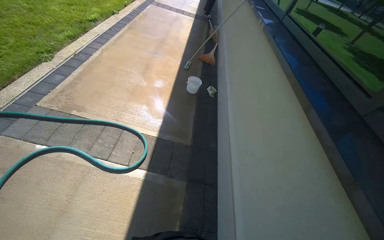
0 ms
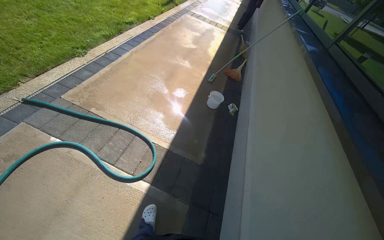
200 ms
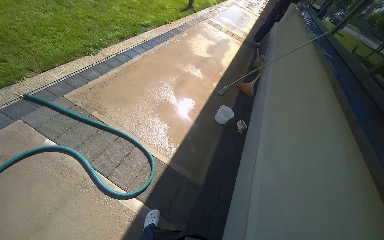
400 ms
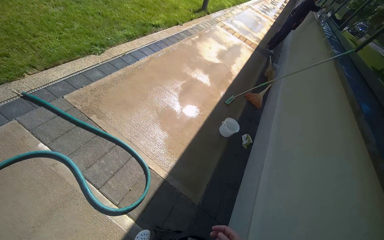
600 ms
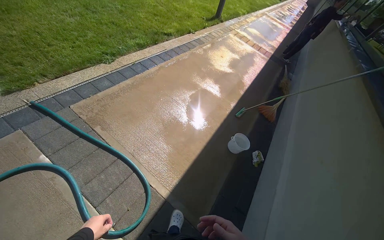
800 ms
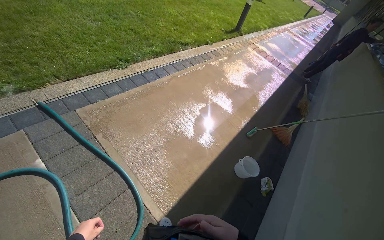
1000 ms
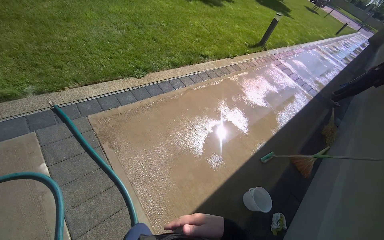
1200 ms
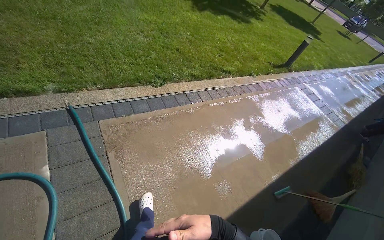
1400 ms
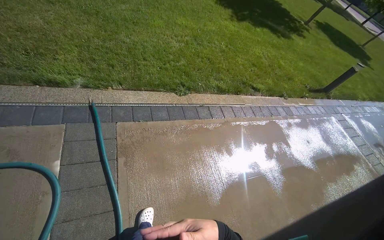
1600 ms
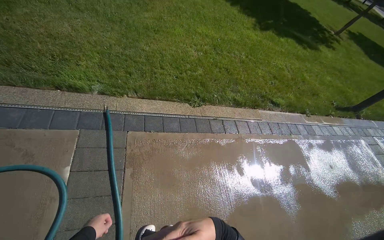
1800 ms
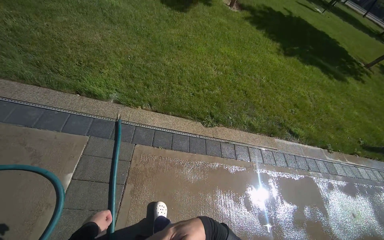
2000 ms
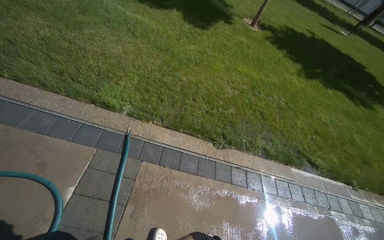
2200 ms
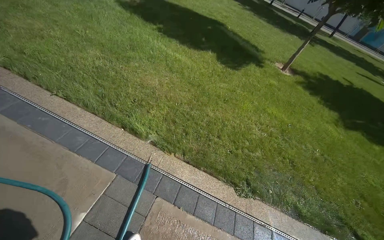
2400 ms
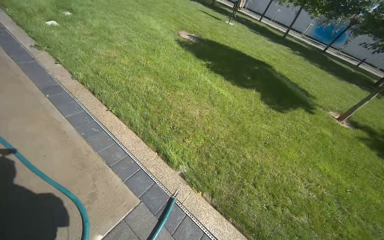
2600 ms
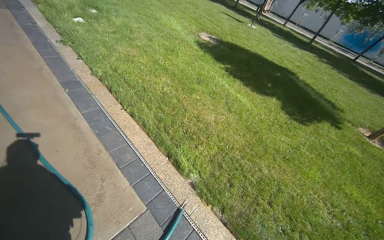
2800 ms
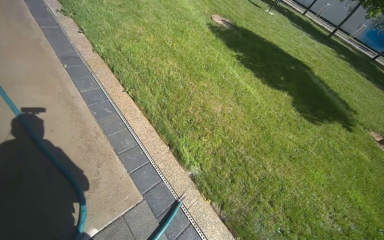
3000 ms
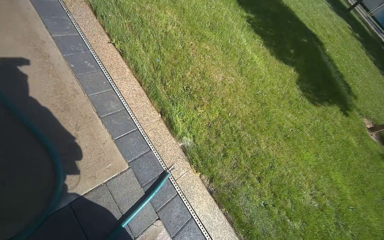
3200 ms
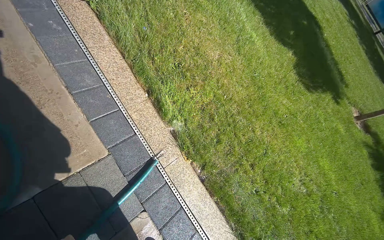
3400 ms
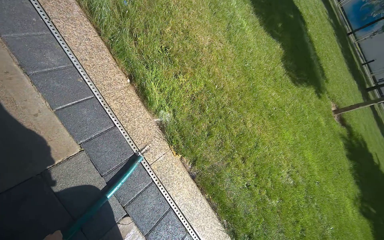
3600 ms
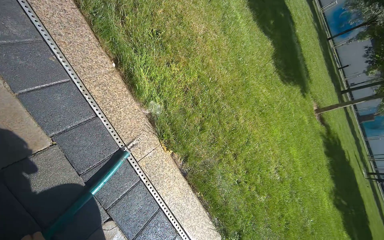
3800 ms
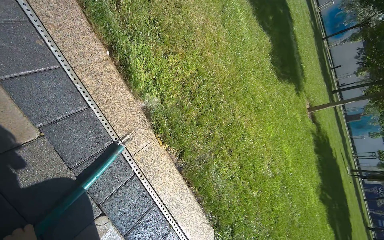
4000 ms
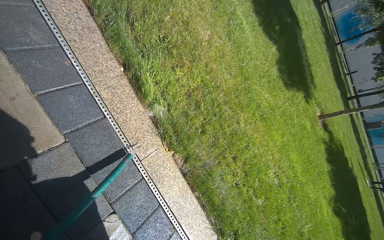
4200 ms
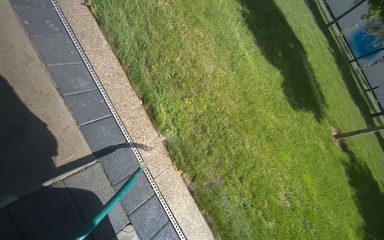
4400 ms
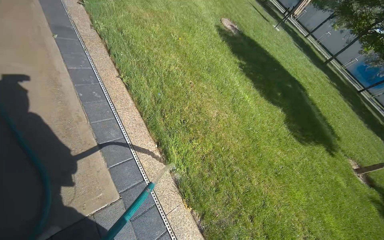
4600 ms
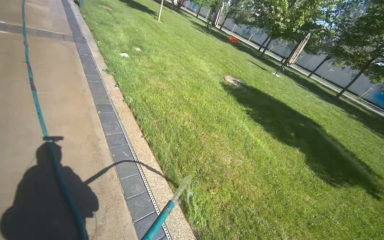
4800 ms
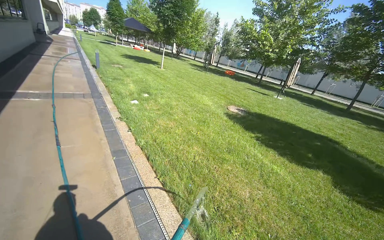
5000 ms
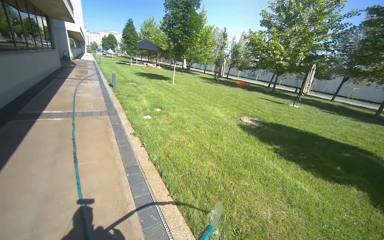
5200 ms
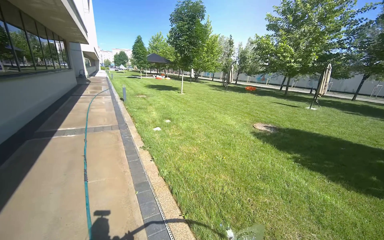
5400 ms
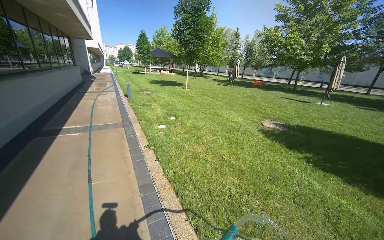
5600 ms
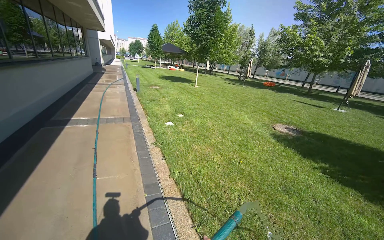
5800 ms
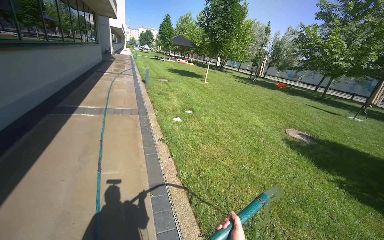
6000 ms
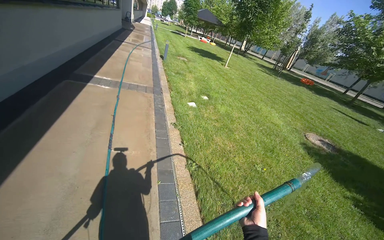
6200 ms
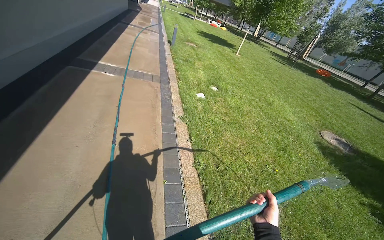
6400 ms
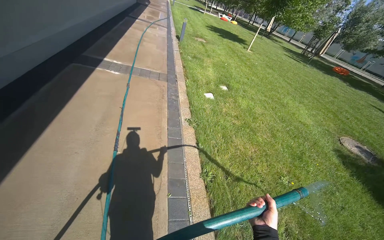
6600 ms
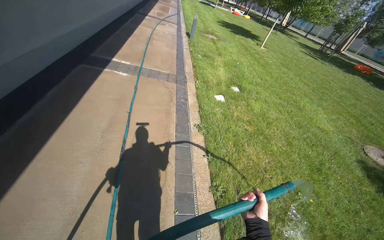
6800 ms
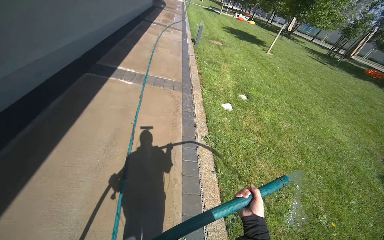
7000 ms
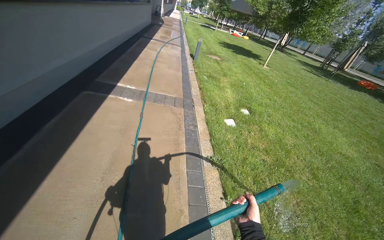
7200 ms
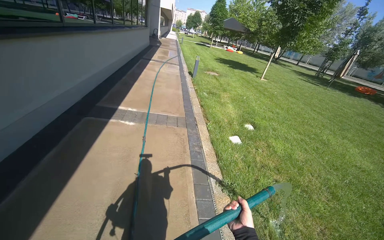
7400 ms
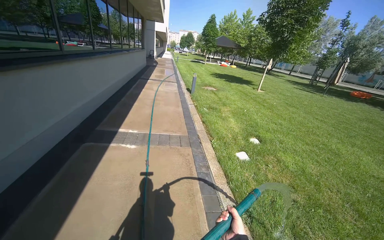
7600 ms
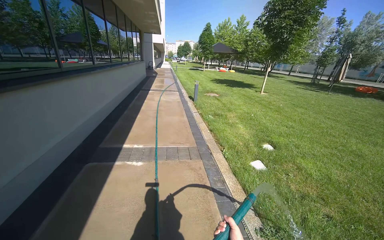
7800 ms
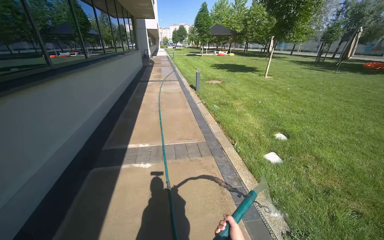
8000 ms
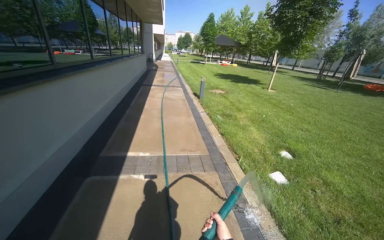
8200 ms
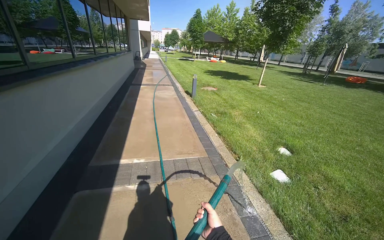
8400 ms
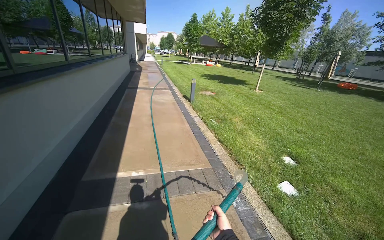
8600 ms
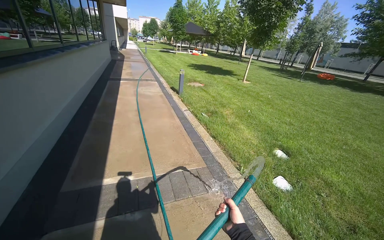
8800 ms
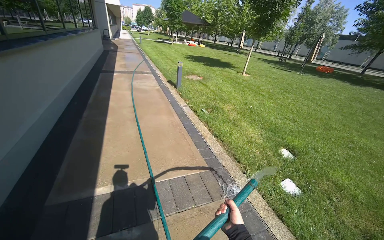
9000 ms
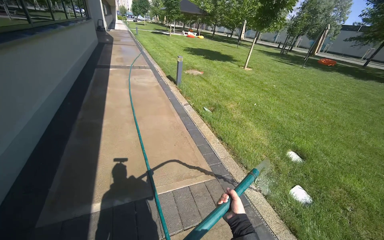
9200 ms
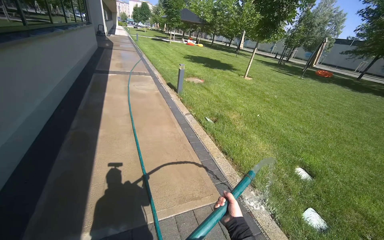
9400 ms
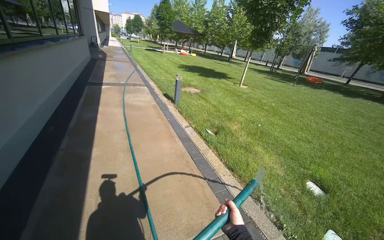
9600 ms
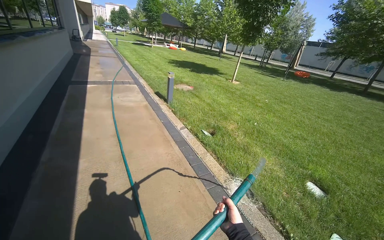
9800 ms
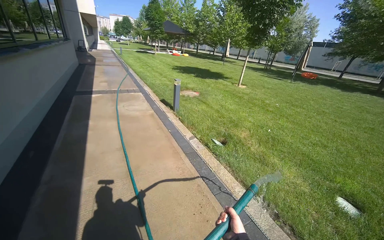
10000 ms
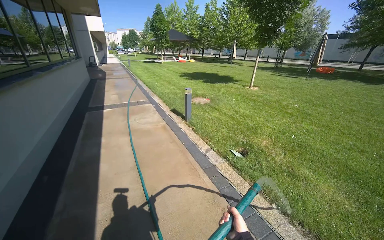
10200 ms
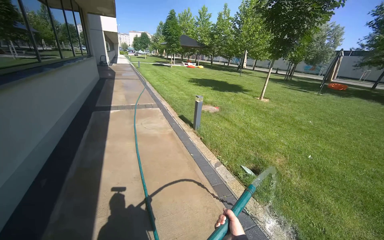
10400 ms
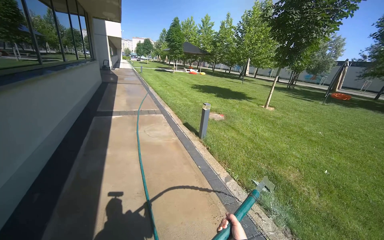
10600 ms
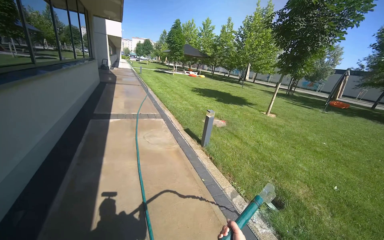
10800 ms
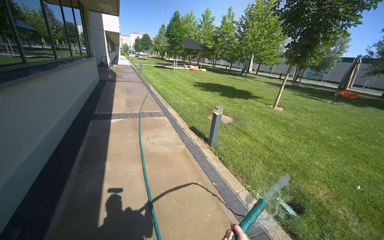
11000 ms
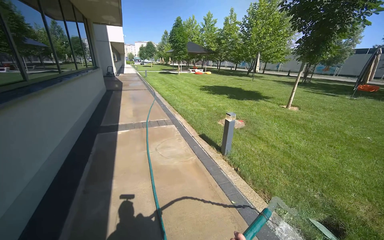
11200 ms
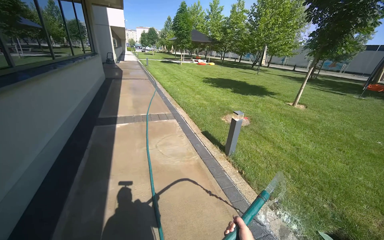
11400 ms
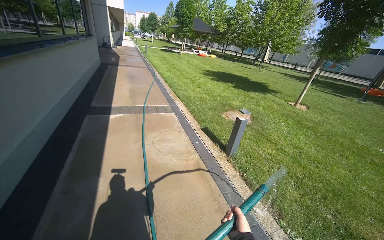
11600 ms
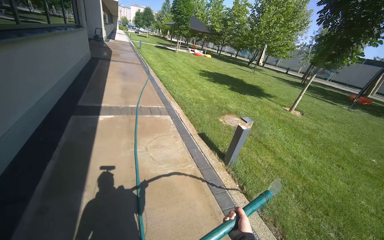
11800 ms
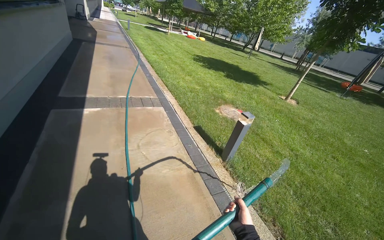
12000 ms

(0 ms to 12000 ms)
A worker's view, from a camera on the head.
Job: sweeping floor.
The whole recording: Rinsing concrete ground. The worker sprays water from a hose onto the concrete ground.
0 ms - 1600 ms: The wearer moves some 1 m. The wearer's head swings about 65 degrees to the left. The view tilts approximately 15 degrees upward.
1600 ms - 3000 ms: The camera is carried approximately 70 cm. The head turns to the left by about 60 degrees. The wearer looks roughly 25 degrees further upward.
3000 ms - 4400 ms: The wearer looks approximately 15 degrees further downward.
4400 ms - 6000 ms: The head travels some 80 cm. The camera is aimed some 30 degrees further to the left. The view tips upward by roughly 45 degrees.
6000 ms - 7600 ms: The camera travels approximately 1.5 m.
7600 ms - 9000 ms: The head travels about 1.5 m.
9000 ms - 10400 ms: The camera is carried about 1.5 m.

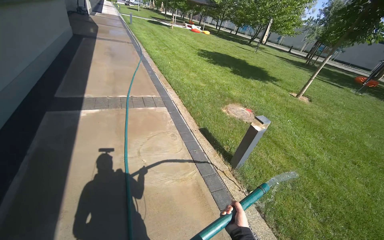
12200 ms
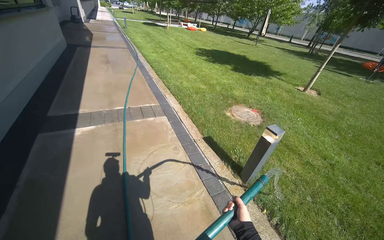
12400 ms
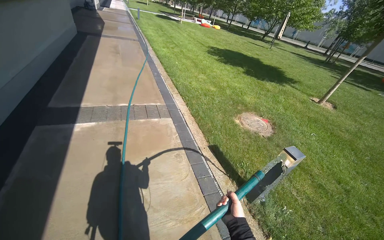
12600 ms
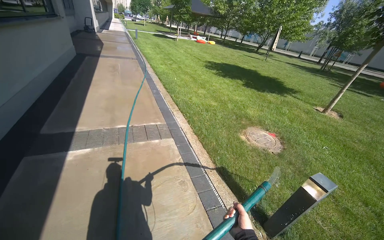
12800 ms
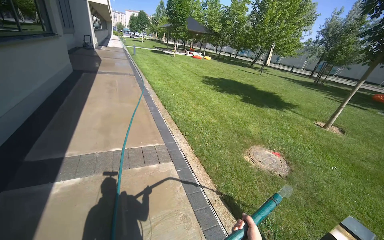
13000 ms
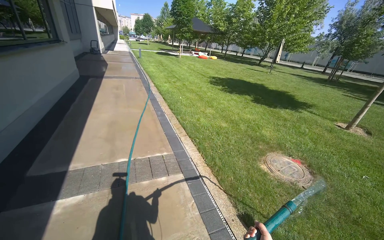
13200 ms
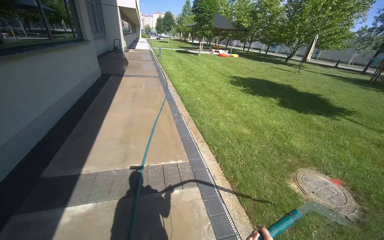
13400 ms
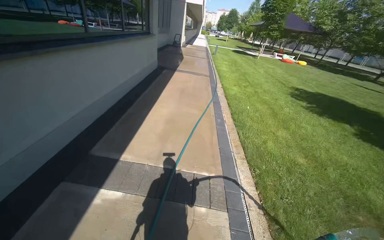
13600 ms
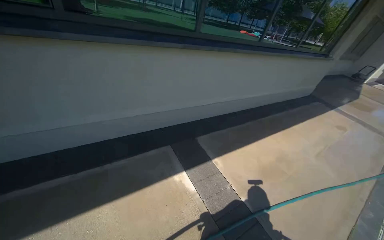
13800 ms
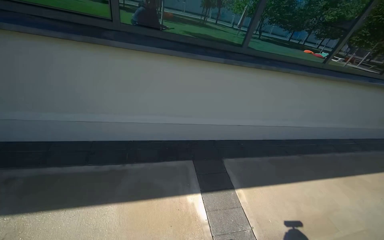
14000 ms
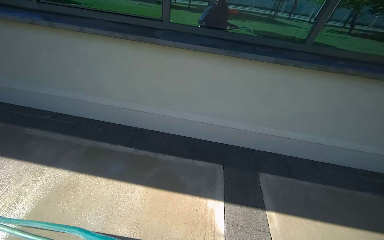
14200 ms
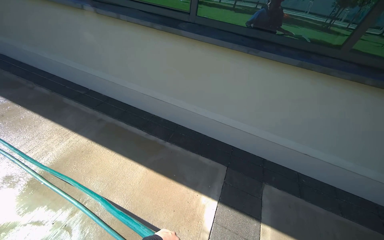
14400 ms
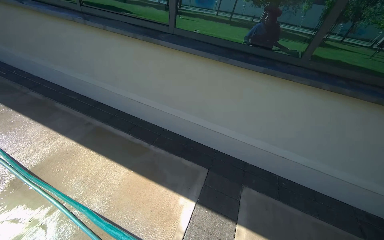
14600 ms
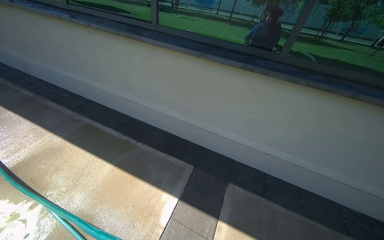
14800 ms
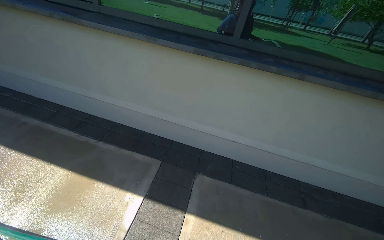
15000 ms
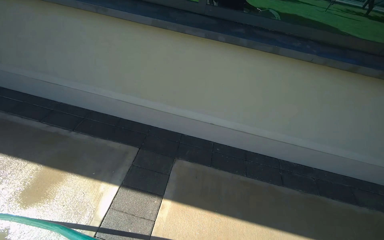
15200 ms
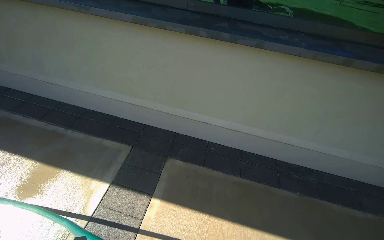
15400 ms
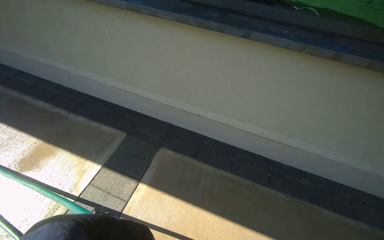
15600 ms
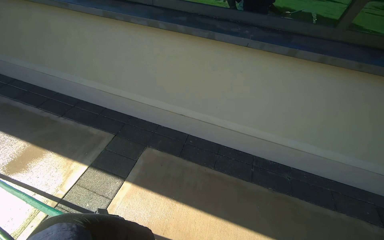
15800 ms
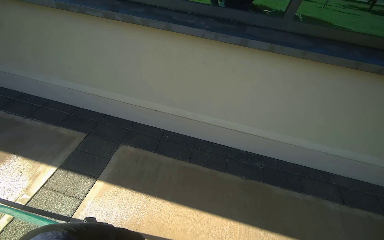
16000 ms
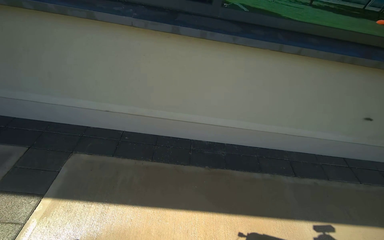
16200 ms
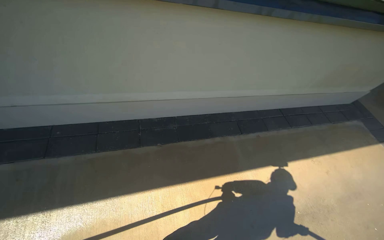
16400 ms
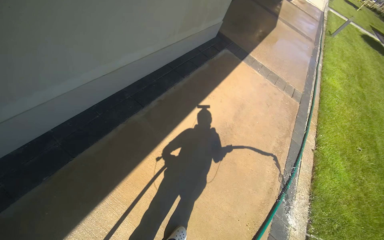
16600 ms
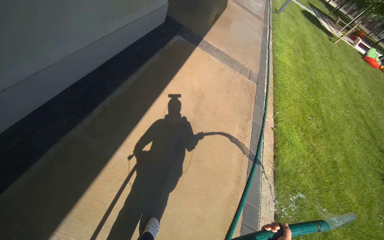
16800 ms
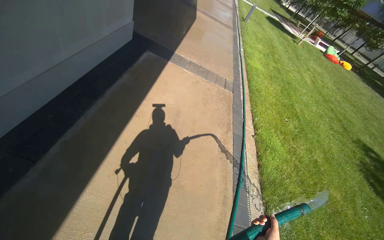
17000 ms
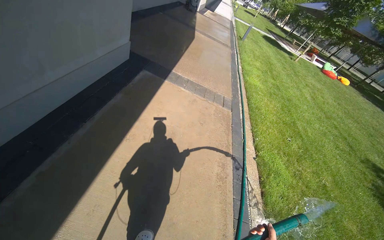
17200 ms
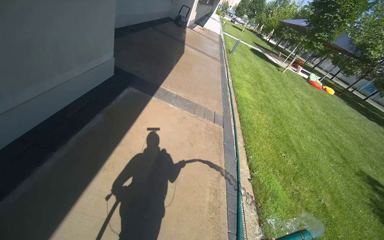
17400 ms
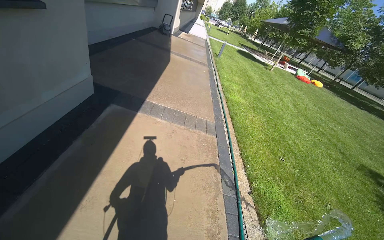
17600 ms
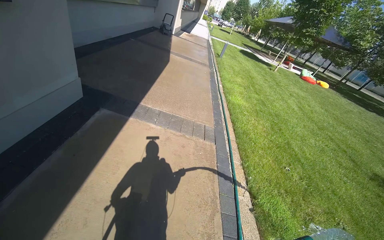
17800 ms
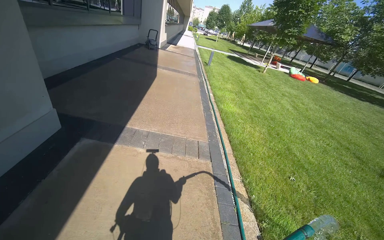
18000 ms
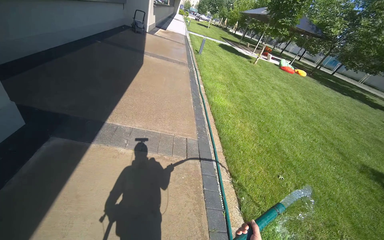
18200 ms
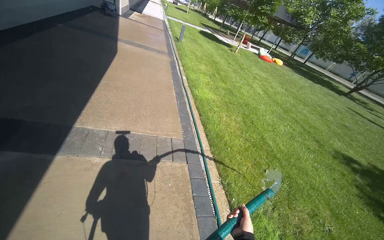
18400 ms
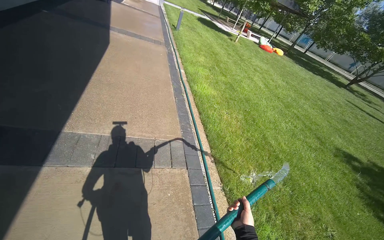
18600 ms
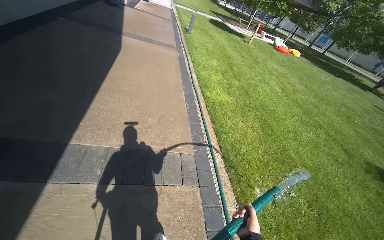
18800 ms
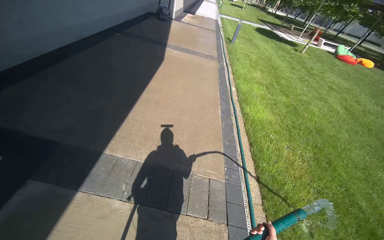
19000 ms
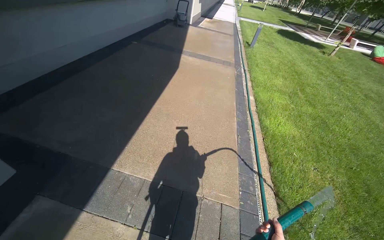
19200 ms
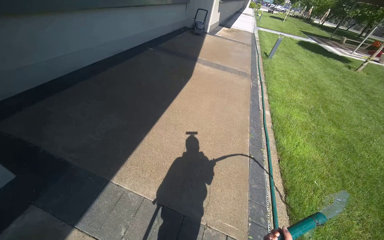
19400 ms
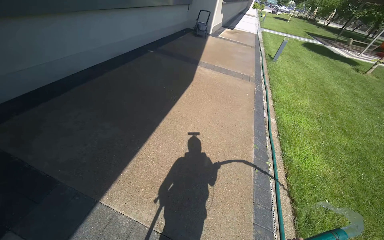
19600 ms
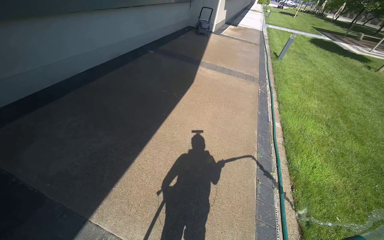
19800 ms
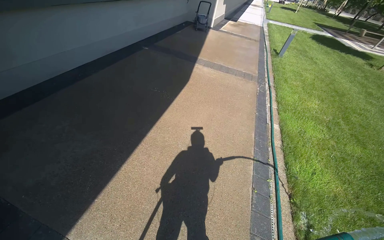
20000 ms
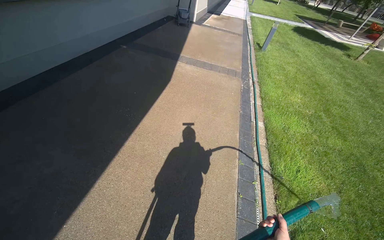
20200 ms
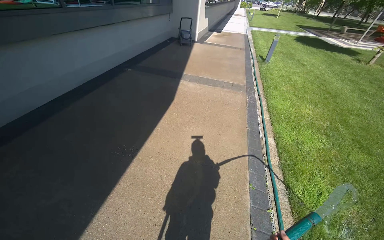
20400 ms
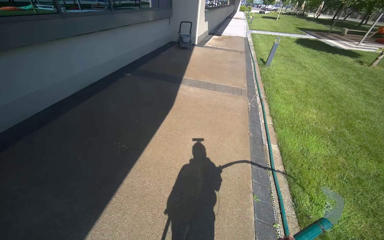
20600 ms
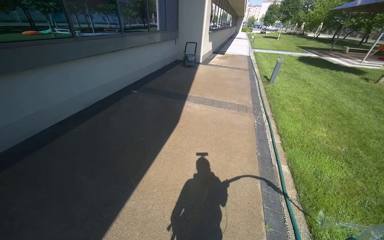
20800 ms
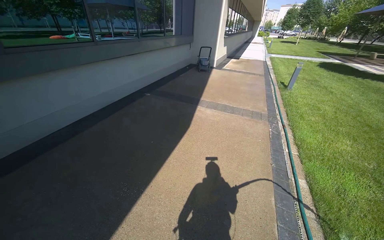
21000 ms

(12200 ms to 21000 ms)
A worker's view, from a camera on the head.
Job: sweeping floor.
The whole recording: Rinsing concrete ground. The worker sprays water from a hose onto the concrete ground.
12200 ms - 13600 ms: The camera travels some 1.5 m. The view pans to the left by approximately 20 degrees.
13600 ms - 15200 ms: The head travels about 1.5 m. The head rotates roughly 55 degrees to the left.
15200 ms - 16600 ms: The camera is carried some 1.5 m. The head rotates roughly 30 degrees to the right. The wearer looks about 15 degrees further downward.
16600 ms - 18000 ms: The camera travels approximately 1.5 m. The wearer looks some 35 degrees further to the right. The camera pitches upward, by some 10 degrees.
18000 ms - 19600 ms: The wearer moves roughly 1.5 m. The head rotates some 20 degrees to the left.
19600 ms - 21000 ms: The camera is carried about 90 cm.
